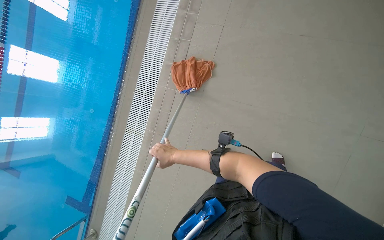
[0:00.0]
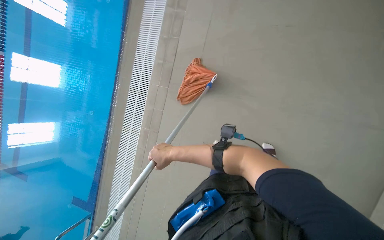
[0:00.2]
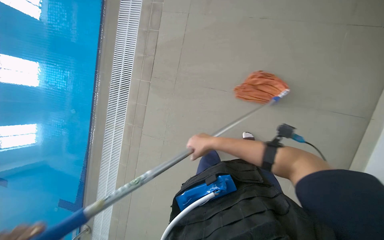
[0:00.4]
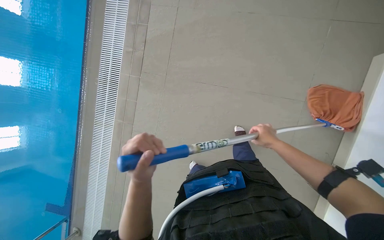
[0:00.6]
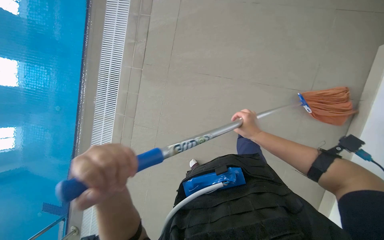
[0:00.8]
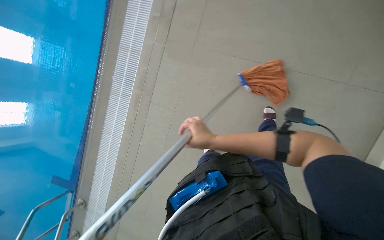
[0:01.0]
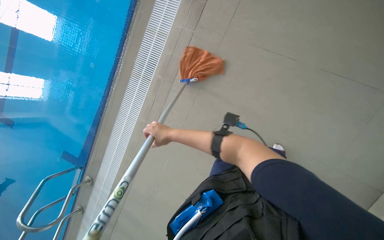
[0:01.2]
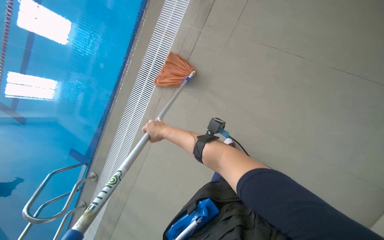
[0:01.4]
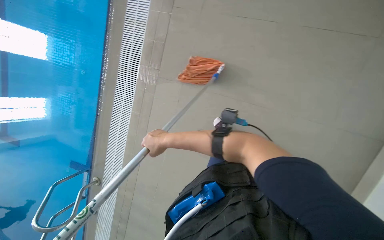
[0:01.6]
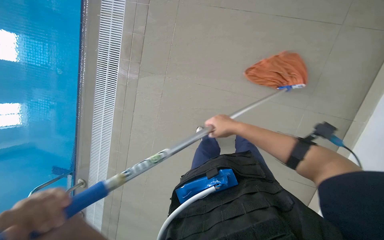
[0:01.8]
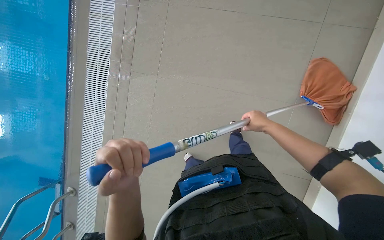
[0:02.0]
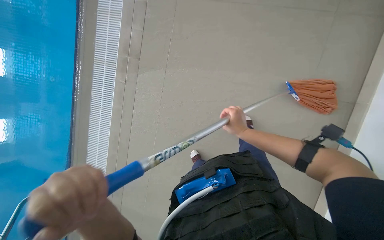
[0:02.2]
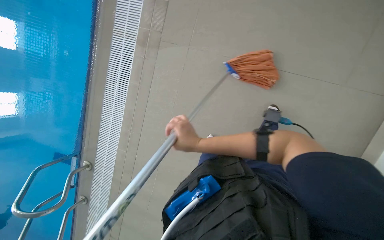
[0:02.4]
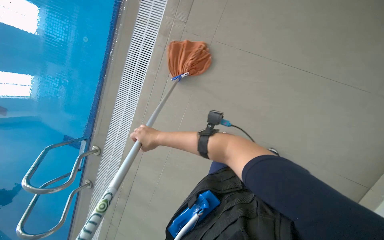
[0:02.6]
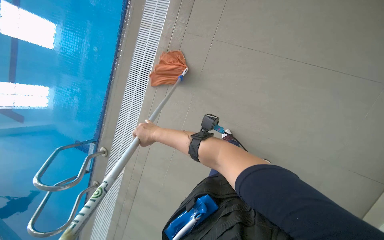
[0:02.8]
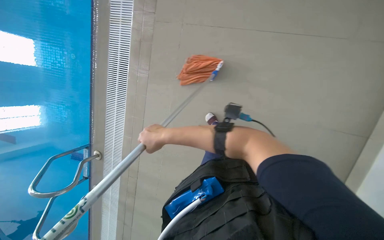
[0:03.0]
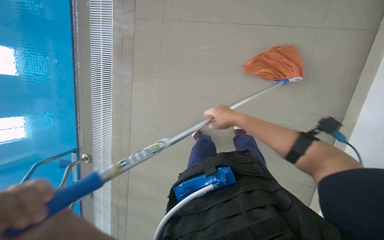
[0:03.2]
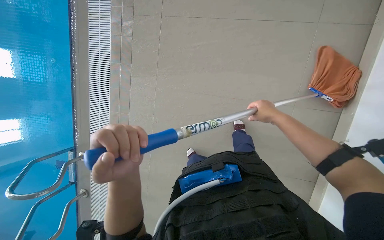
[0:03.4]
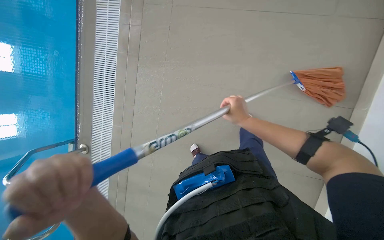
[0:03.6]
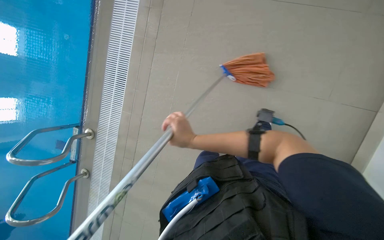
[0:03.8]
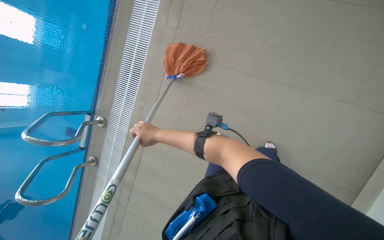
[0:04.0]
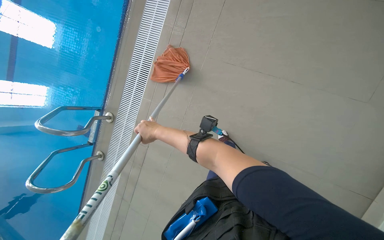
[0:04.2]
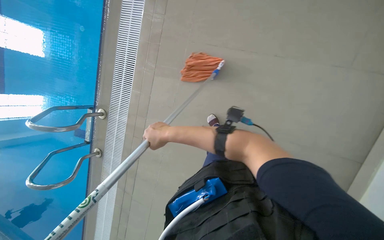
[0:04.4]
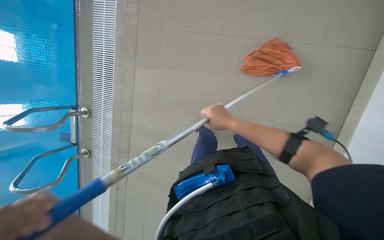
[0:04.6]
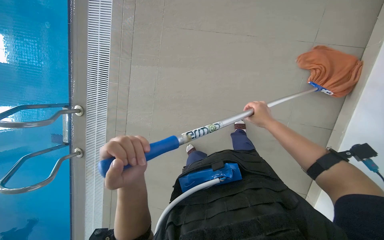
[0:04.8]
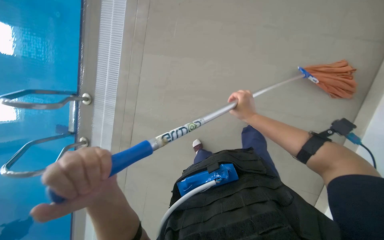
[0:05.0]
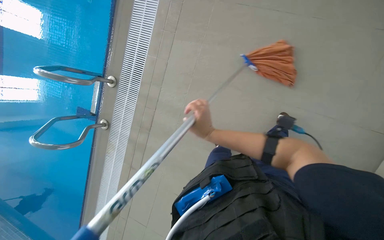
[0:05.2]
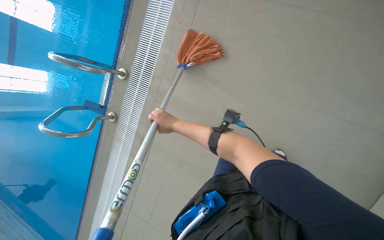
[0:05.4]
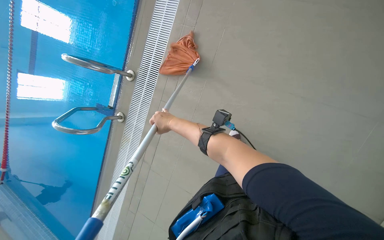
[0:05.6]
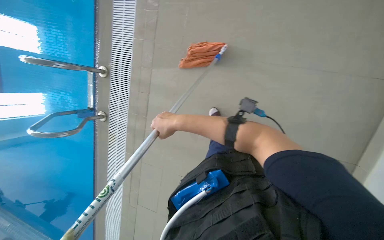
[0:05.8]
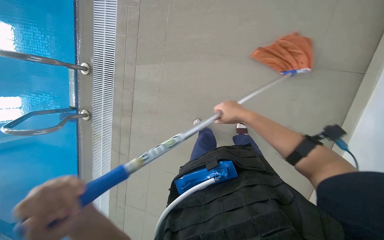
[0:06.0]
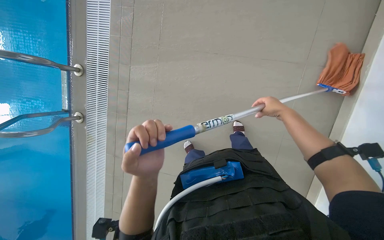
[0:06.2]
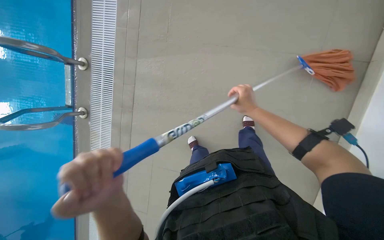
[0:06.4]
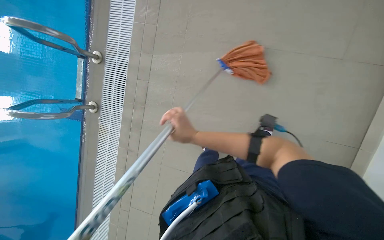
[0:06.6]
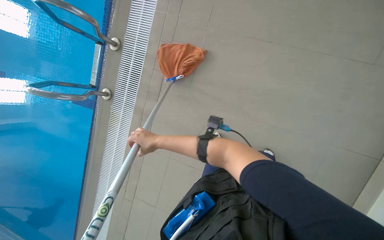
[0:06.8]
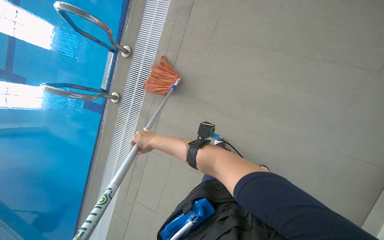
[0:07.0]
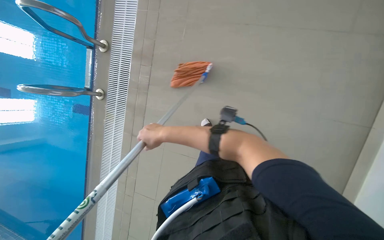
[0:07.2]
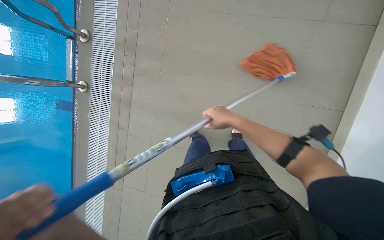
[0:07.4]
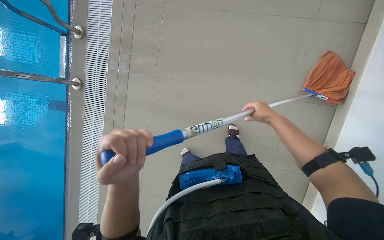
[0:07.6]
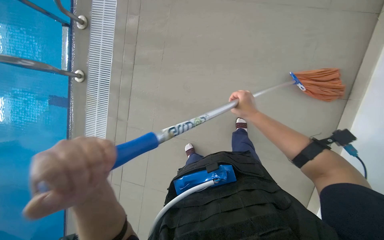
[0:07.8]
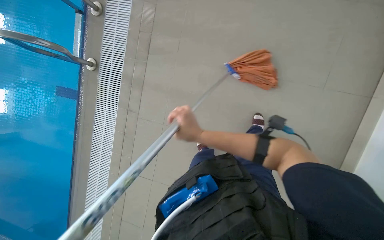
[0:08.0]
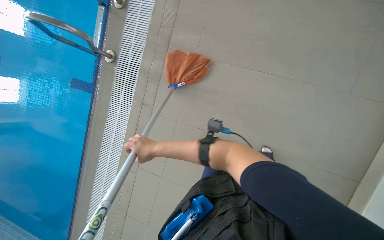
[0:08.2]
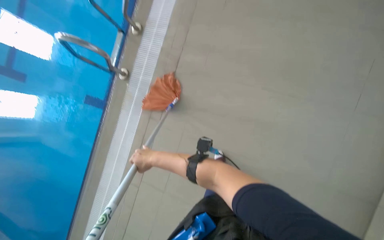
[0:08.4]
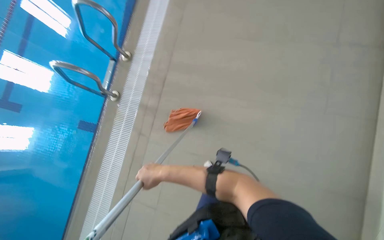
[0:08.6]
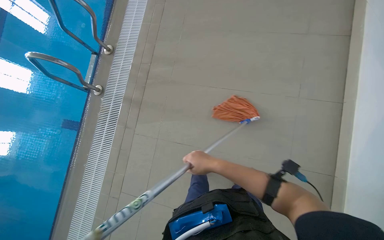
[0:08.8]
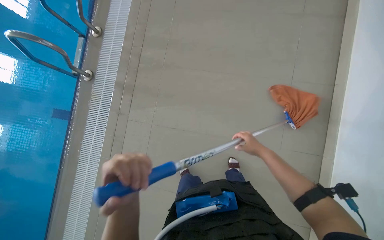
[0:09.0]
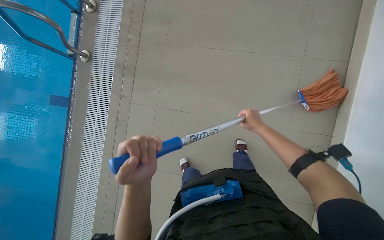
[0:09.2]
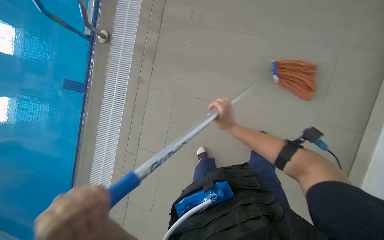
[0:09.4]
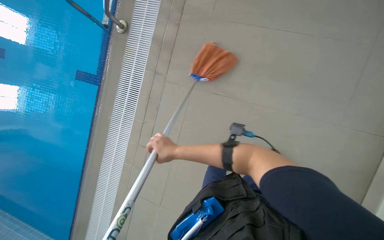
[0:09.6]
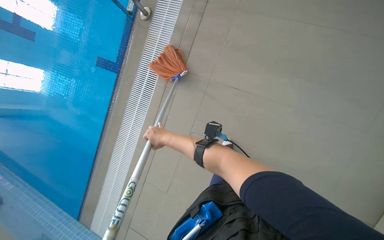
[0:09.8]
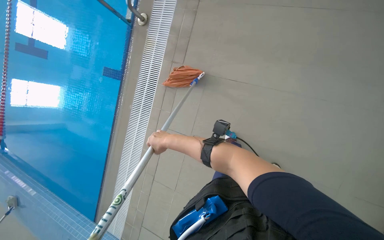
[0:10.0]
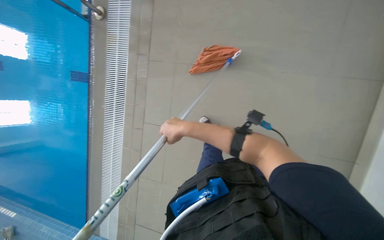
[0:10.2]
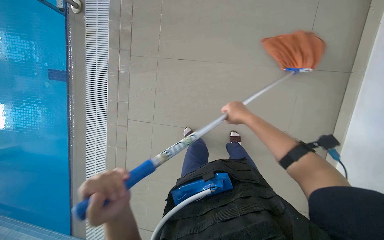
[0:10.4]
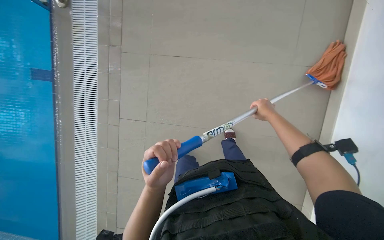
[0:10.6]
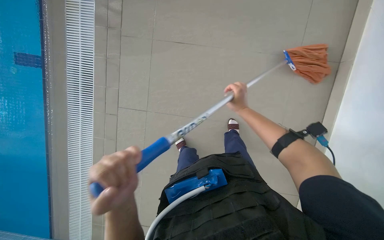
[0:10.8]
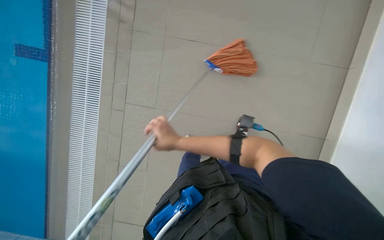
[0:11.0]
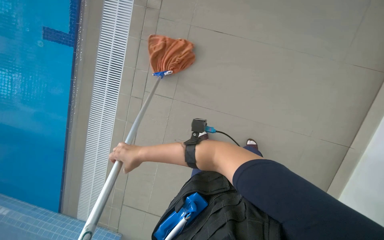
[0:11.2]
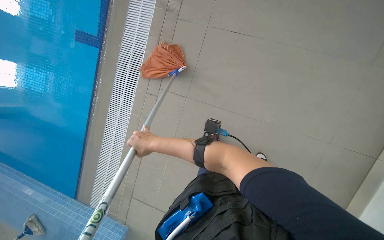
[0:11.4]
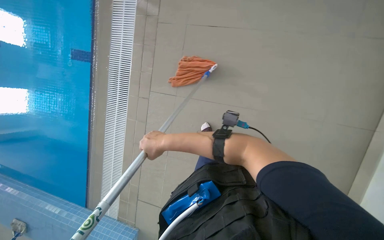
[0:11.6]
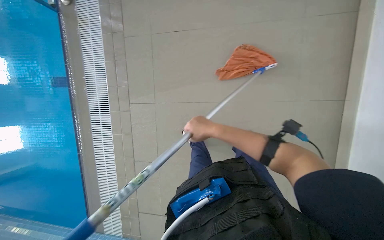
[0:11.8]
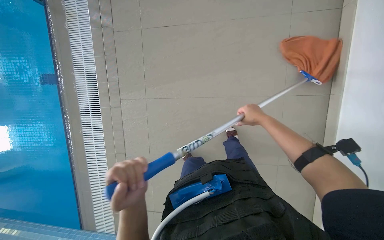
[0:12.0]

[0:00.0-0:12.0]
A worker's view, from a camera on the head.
Job: mopping floor.
The whole recording: Mopping pool deck. The worker dips and wrings a mop, then mops the tiled floor around the swimming pool, and wrings the mop again.
0:01.6 to 0:03.0: The right hand travels to the right and back again, roughly 35 cm each way.
0:03.0 to 0:04.4: The right hand goes to the right and returns, approximately 25 cm each way.
0:04.4 to 0:06.0: The right hand swings left and right, some 35 cm each way, with 2 reversals.
0:06.0 to 0:07.6: The right hand swings left and right, about 40 cm each way, with 2 reversals.
0:07.6 to 0:09.0: The view tips upward by about 15 degrees. The right hand is displaced down the picture by about 20 cm, and reaches some 60 cm to the left, then returns.
0:09.0 to 0:10.4: The right hand goes to the left and returns, roughly 50 cm each way.
0:10.4 to 0:12.0: The right hand moves left and right over some 50 cm, changing direction 2 times.

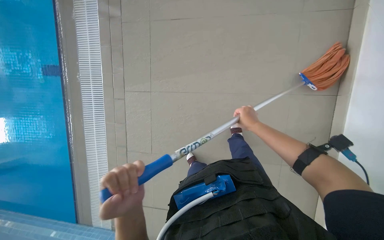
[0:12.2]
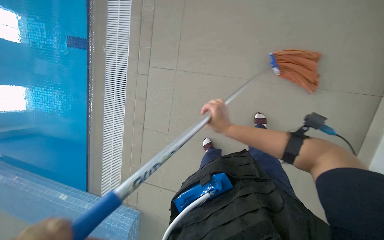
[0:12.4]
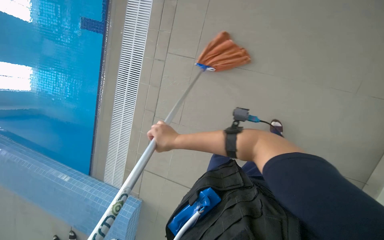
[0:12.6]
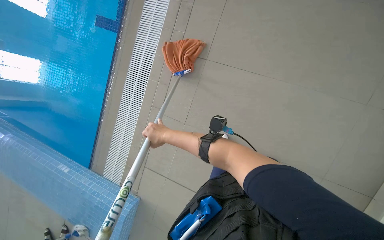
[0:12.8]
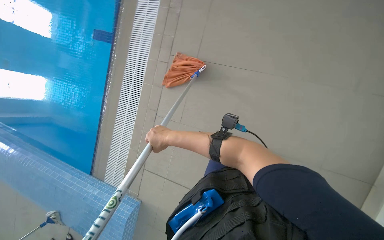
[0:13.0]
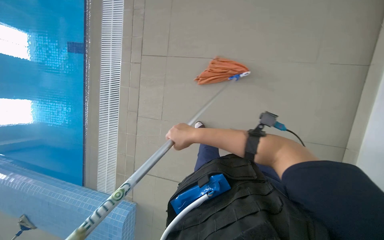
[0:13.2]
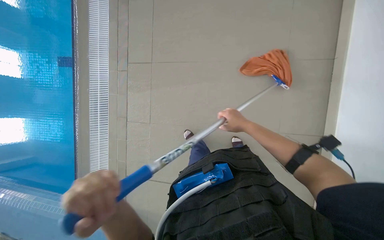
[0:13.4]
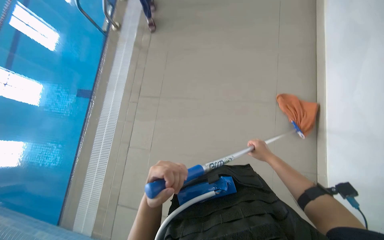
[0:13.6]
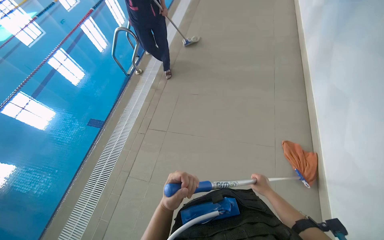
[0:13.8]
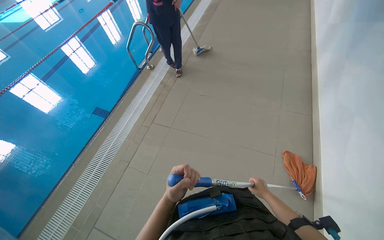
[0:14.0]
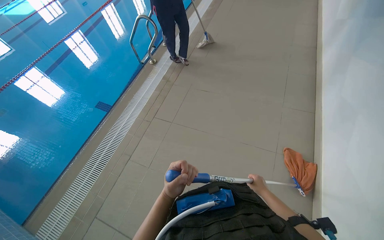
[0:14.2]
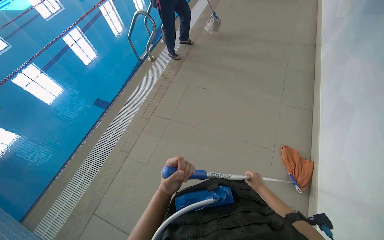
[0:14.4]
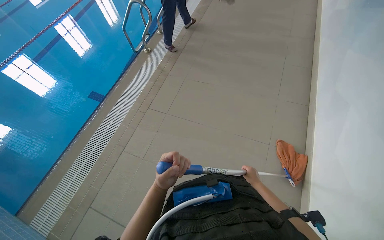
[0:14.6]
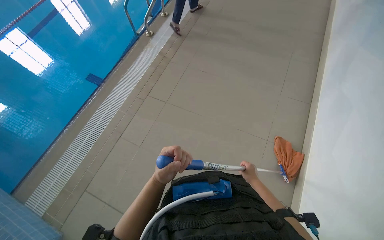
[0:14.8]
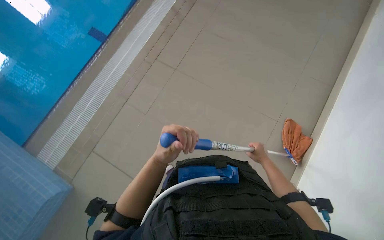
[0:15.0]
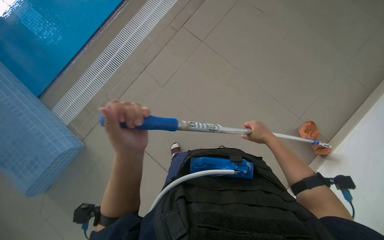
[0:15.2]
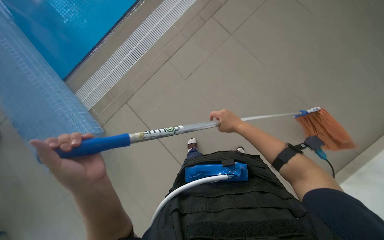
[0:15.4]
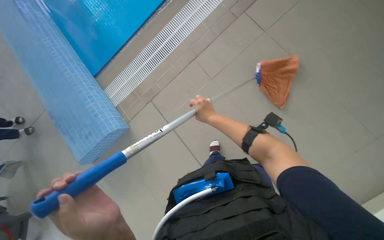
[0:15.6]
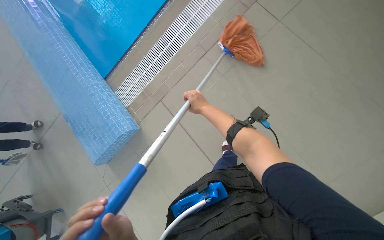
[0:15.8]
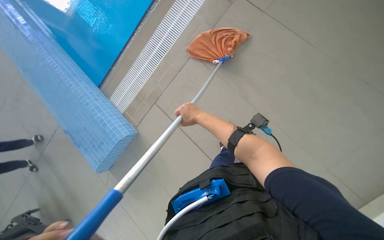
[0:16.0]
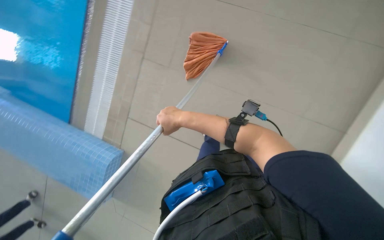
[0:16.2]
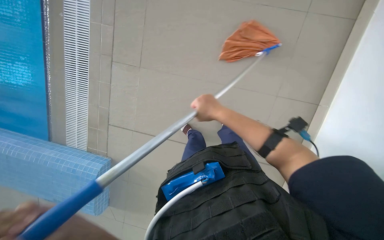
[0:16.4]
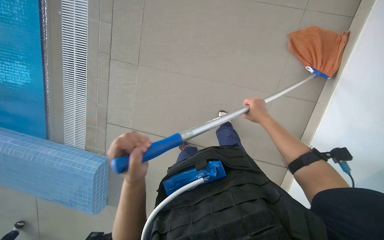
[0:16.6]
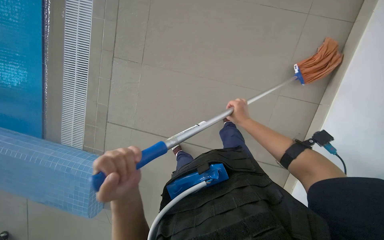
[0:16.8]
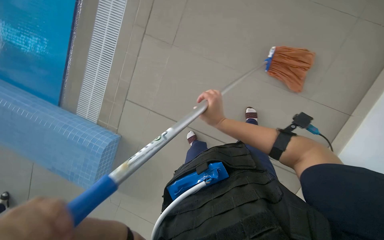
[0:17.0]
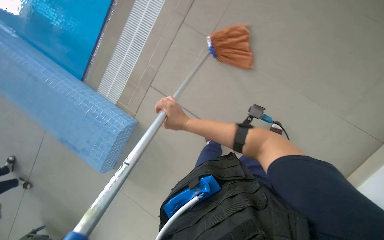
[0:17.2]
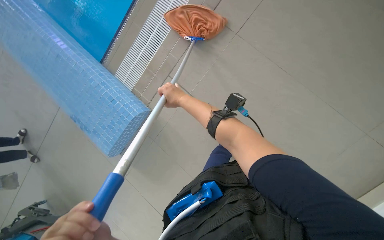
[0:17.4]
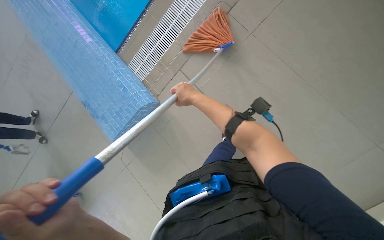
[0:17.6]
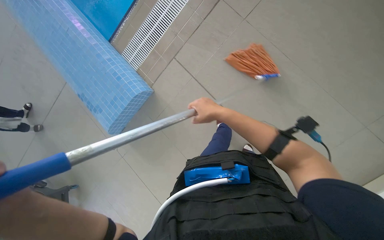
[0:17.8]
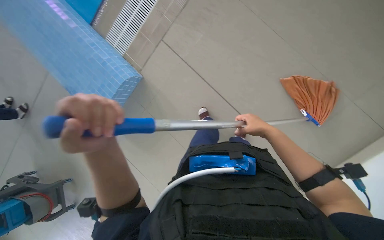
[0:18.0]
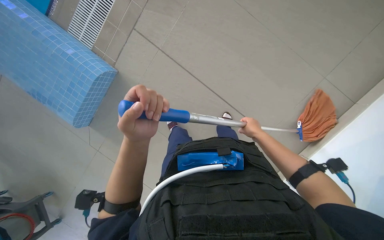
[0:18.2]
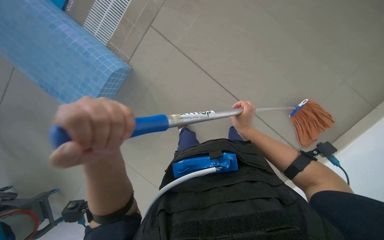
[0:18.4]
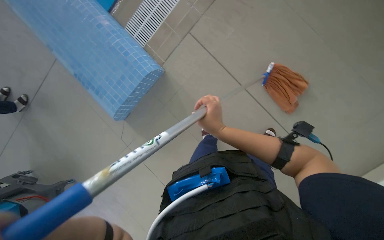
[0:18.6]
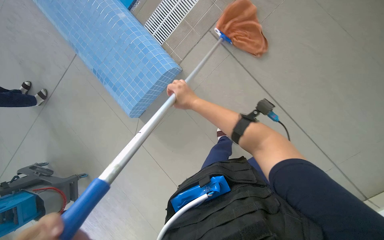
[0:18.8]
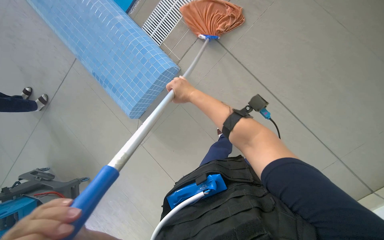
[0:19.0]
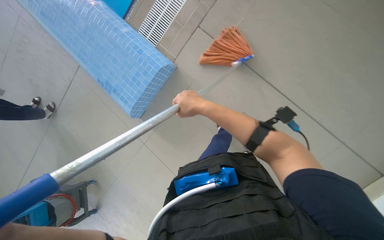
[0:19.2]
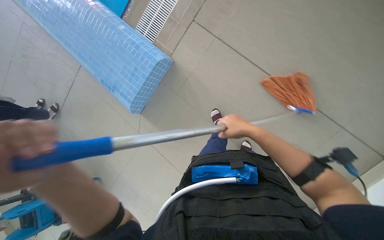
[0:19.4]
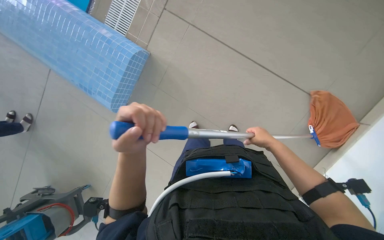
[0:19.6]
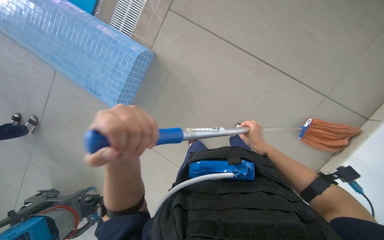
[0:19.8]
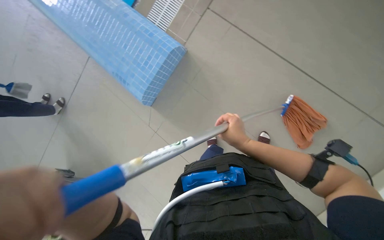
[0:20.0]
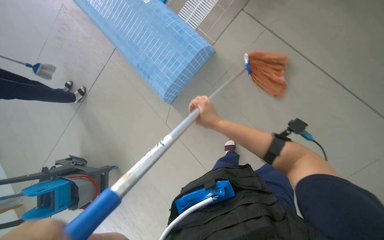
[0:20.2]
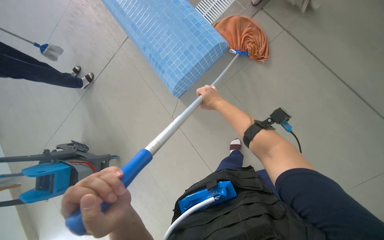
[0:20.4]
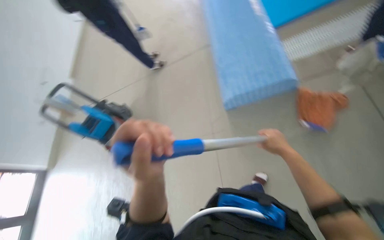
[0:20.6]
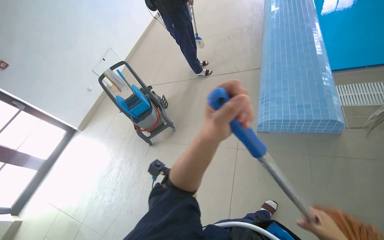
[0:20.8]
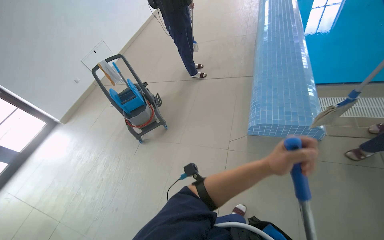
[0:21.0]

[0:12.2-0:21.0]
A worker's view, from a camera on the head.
Job: mopping floor.
The whole recording: Mopping pool deck. The worker dips and wrings a mop, then mops the tiled floor around the swimming pool, and wrings the mop again.
0:12.2 to 0:13.6: The right hand moves approximately 35 cm to the left and comes back.
0:13.6 to 0:15.2: Everything in view rotates roughly 35 degrees clockwise.
0:15.2 to 0:16.6: The head travels approximately 60 cm. The scene turns approximately 30 degrees counterclockwise in the picture.
0:16.6 to 0:18.0: The right hand goes to the left and returns, about 30 cm each way.
0:18.0 to 0:19.6: The right hand heads down the picture, covering about 40 cm, and travels to the left and back again, some 15 cm each way.
0:19.6 to 0:21.0: The head travels about 80 cm. Everything in view rotates approximately 40 degrees clockwise.
